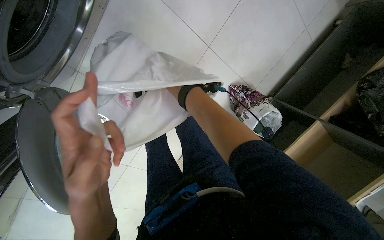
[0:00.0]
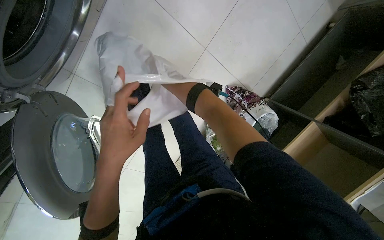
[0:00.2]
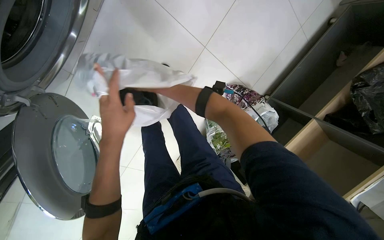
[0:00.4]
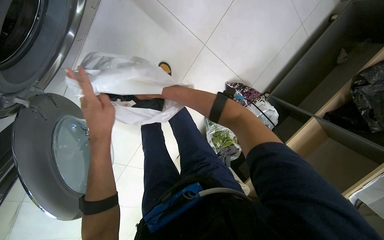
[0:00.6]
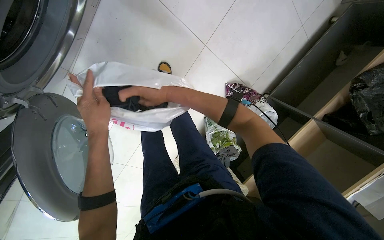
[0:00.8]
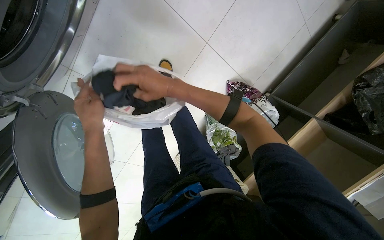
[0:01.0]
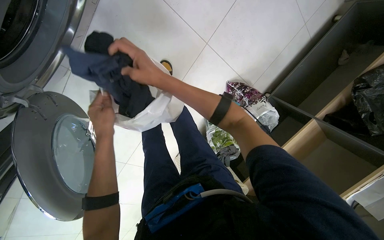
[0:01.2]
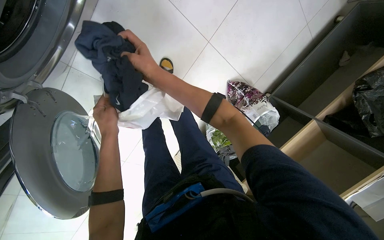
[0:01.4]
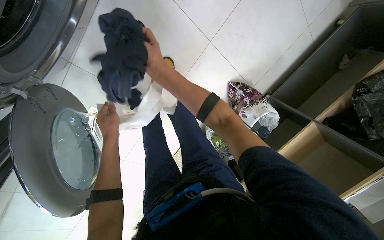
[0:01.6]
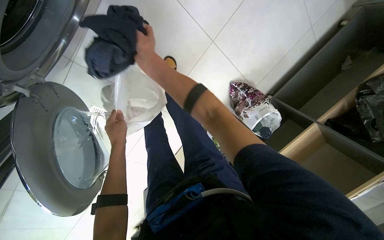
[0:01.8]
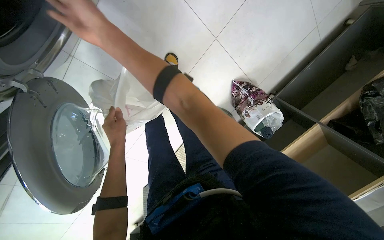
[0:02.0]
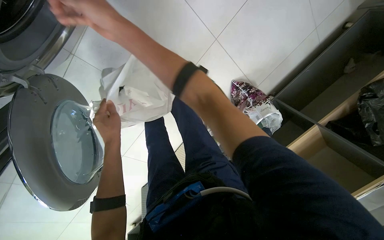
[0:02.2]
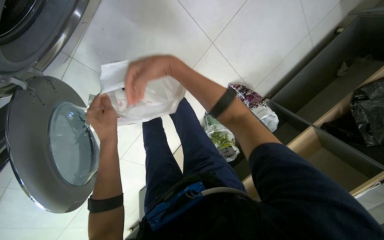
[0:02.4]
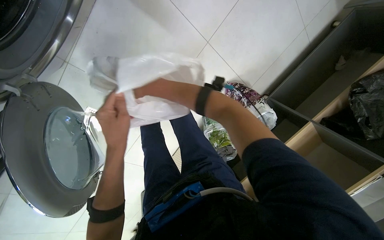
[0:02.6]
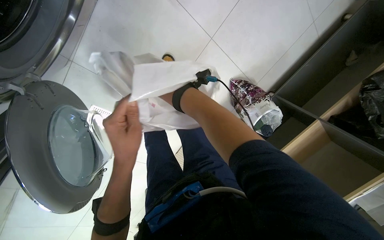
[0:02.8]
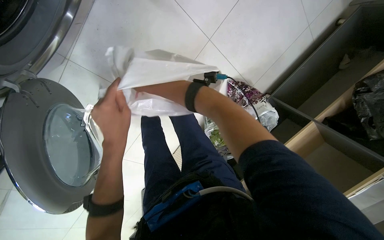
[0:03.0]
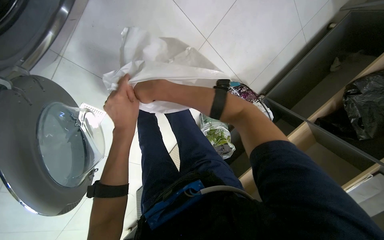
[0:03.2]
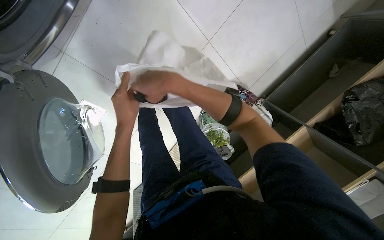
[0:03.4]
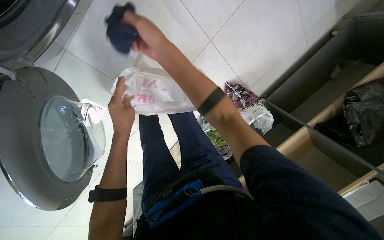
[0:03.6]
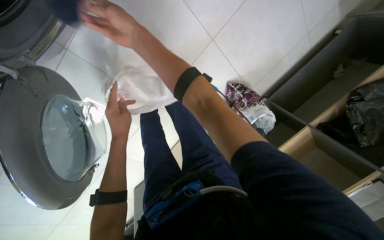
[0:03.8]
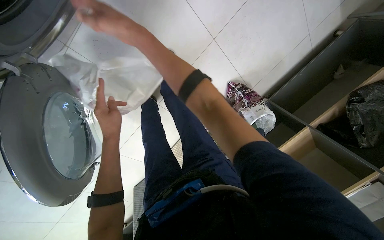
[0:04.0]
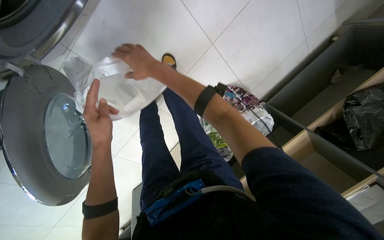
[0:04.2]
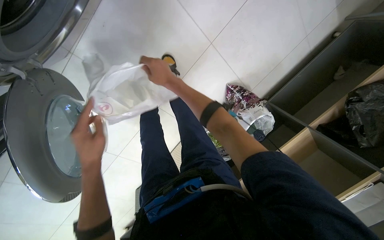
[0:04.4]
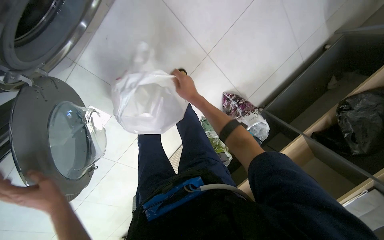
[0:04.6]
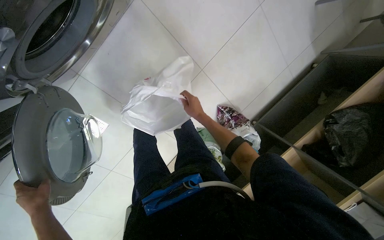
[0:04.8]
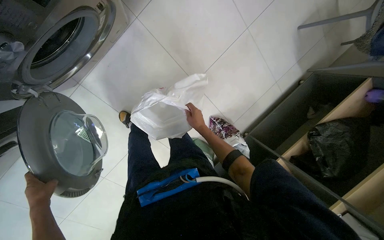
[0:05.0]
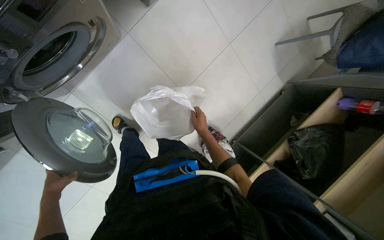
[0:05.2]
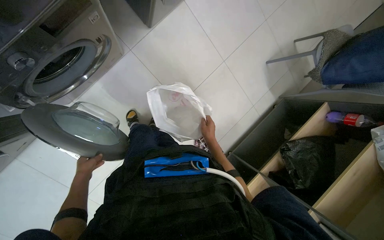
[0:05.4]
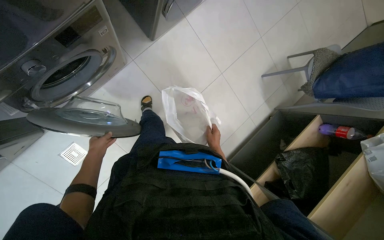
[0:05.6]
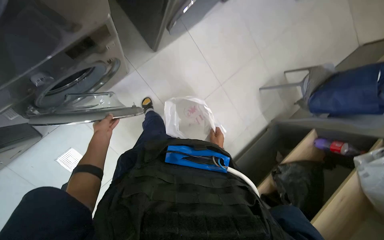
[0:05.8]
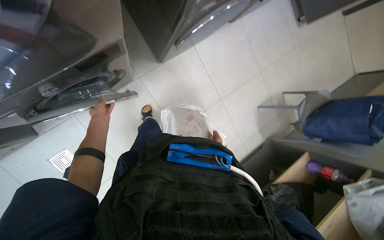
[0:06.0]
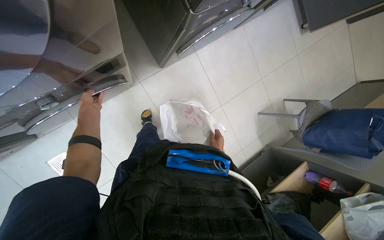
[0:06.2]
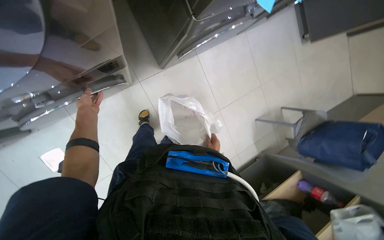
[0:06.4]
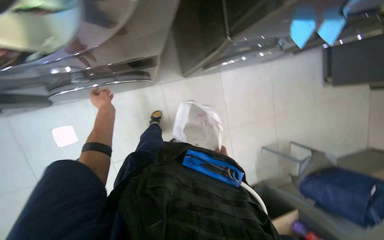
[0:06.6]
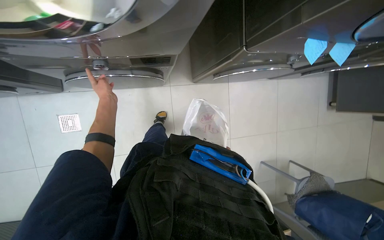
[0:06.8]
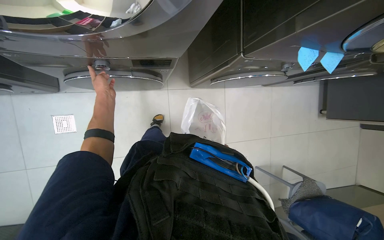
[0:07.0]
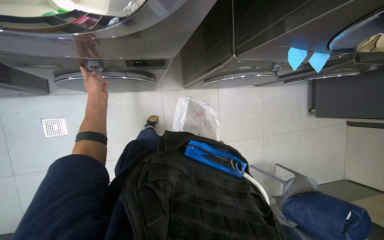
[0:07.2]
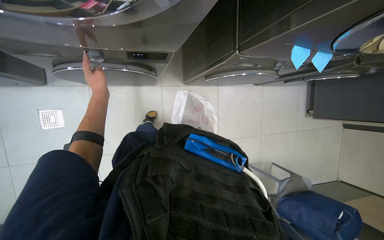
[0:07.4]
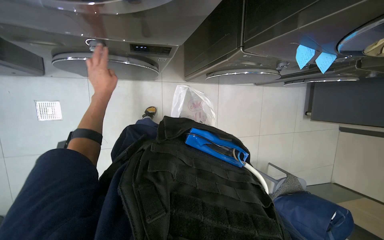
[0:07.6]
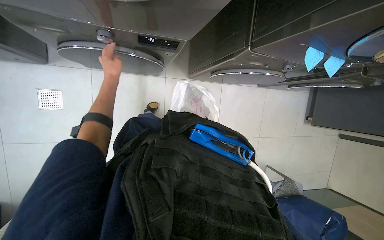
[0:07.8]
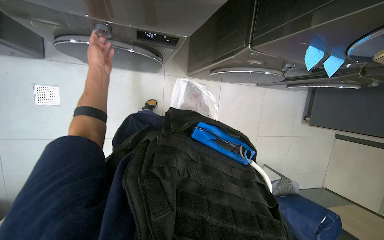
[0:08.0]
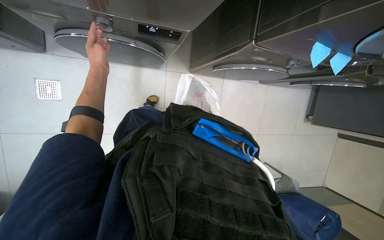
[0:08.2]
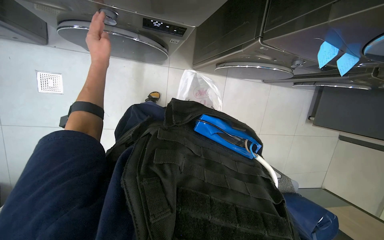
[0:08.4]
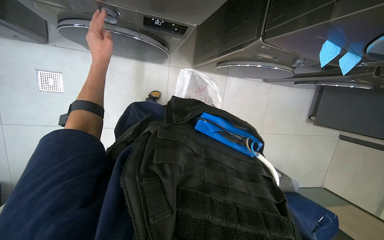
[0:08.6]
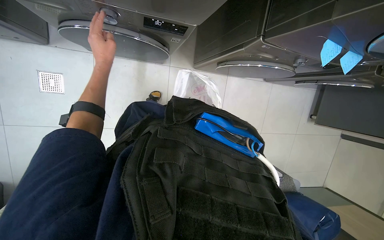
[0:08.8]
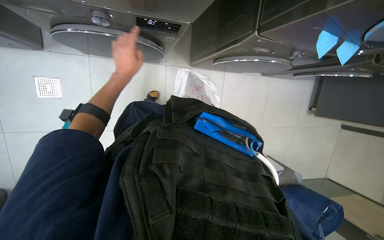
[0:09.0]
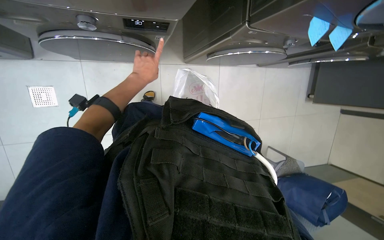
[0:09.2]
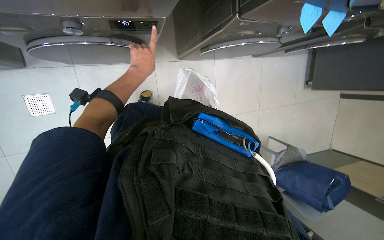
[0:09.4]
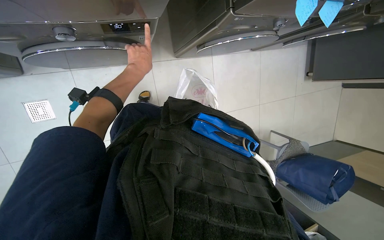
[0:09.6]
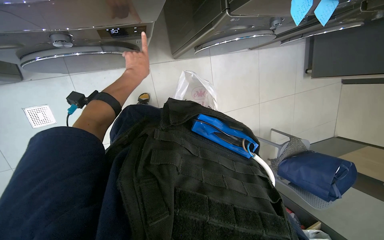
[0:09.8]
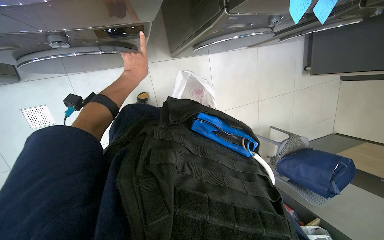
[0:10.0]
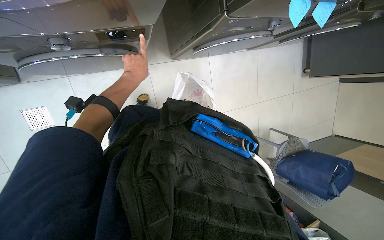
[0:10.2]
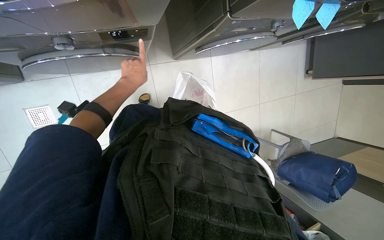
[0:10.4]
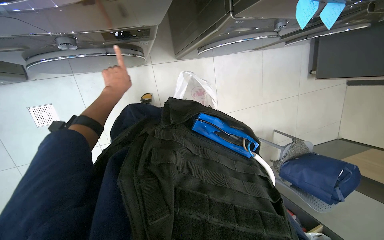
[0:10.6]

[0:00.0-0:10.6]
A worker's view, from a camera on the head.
Job: managing laundry.
The whole recording: Loading clothes into washing machine. The worker loads clothes from a bag into the washing machine and adjusts the settings.
0.0 to 1.6 s: The left hand goes roughly 25 cm farther from the camera, up the picture and to the left.
1.6 to 3.0 s: The right hand swings nearer and farther, about 25 cm each way, with 2 reversals. Meanwhile the left hand goes some 15 cm nearer to the camera and to the right.
3.0 to 4.6 s: The right hand heads to the right, covering roughly 10 cm. The left hand shifts approximately 25 cm down the picture and to the left.
4.6 to 6.0 s: The wearer looks about 30 degrees further upward. The right hand moves to the right, roughly 35 cm. The left hand moves up the picture, some 35 cm.
6.0 to 7.6 s: Everything in view rotates approximately 30 degrees clockwise.
7.6 to 9.0 s: The left hand moves about 10 cm nearer to the camera and comes back.

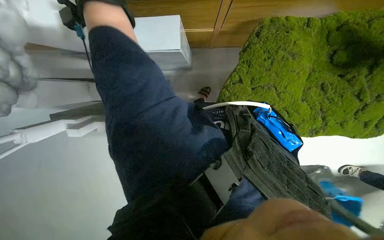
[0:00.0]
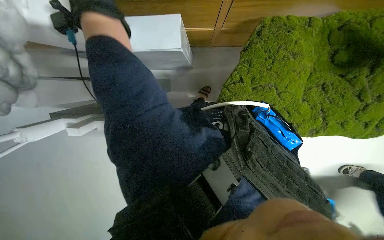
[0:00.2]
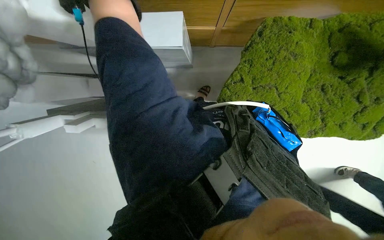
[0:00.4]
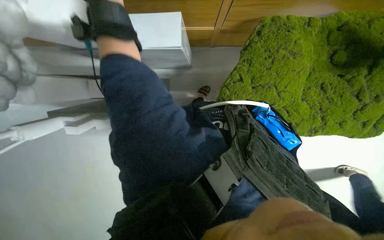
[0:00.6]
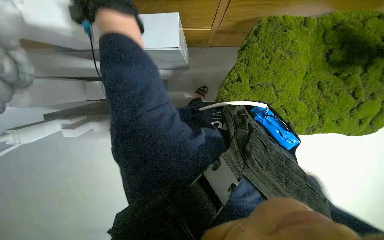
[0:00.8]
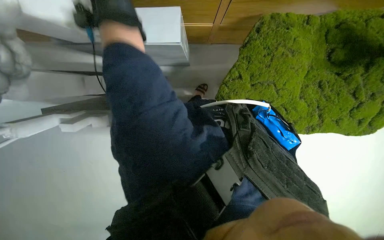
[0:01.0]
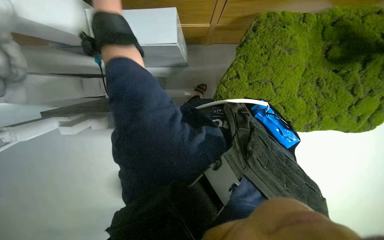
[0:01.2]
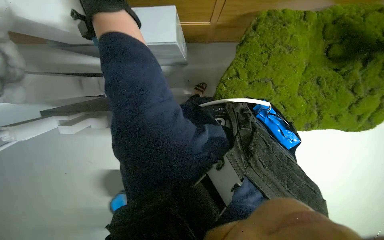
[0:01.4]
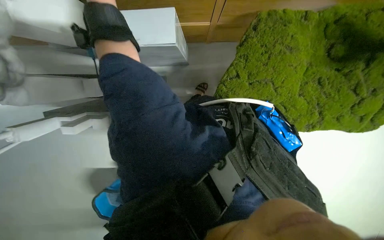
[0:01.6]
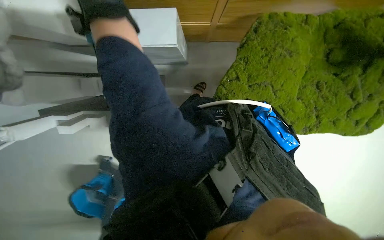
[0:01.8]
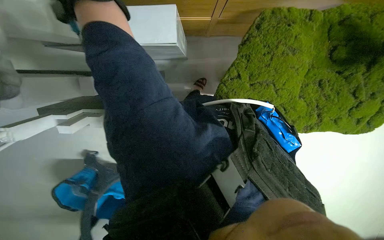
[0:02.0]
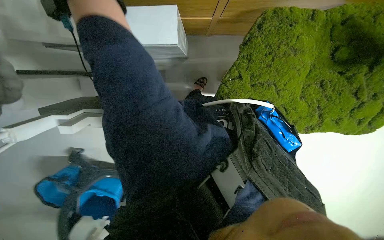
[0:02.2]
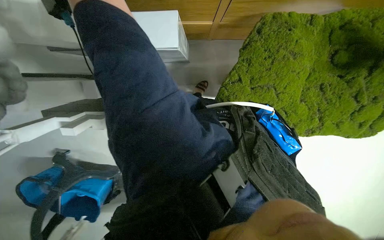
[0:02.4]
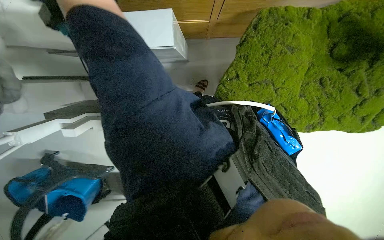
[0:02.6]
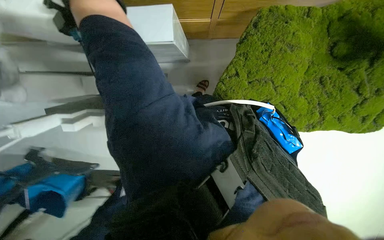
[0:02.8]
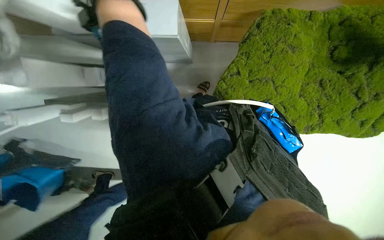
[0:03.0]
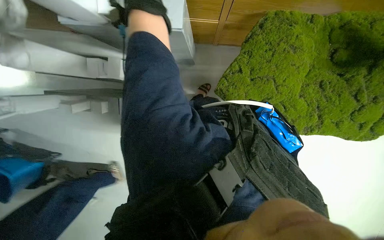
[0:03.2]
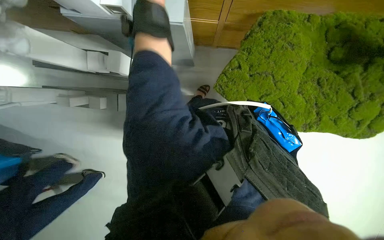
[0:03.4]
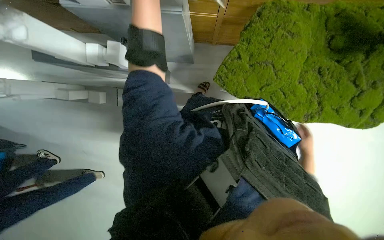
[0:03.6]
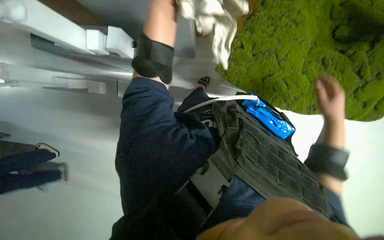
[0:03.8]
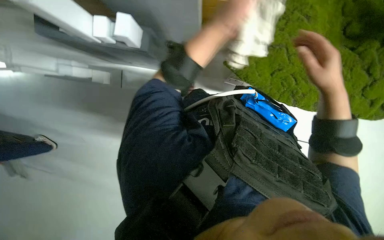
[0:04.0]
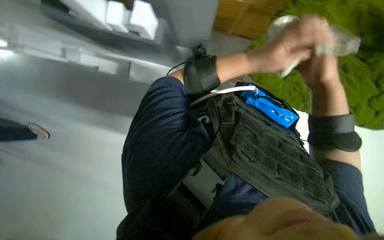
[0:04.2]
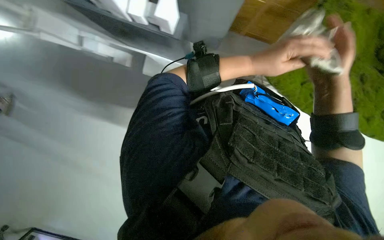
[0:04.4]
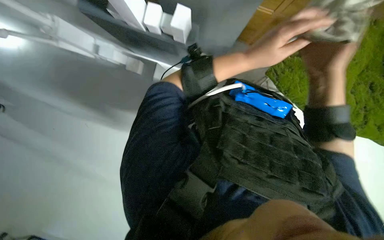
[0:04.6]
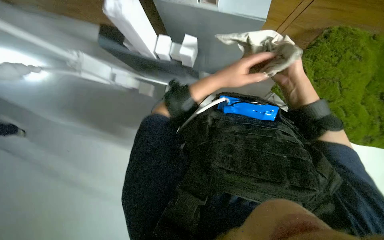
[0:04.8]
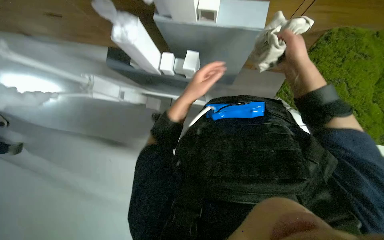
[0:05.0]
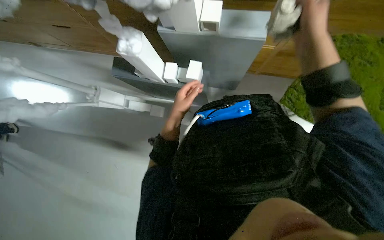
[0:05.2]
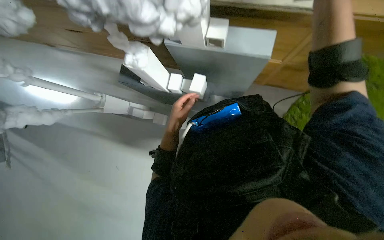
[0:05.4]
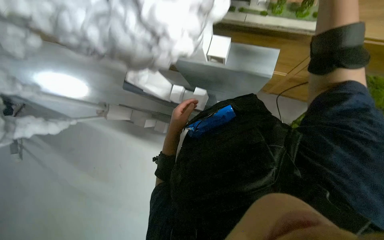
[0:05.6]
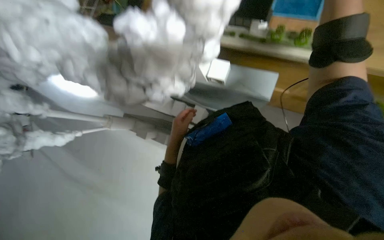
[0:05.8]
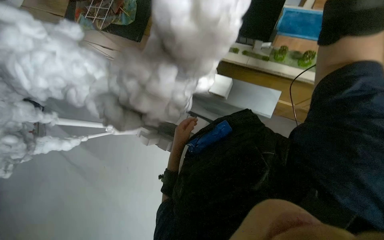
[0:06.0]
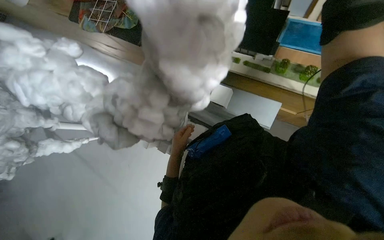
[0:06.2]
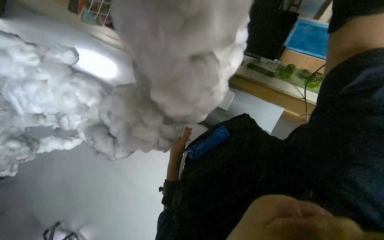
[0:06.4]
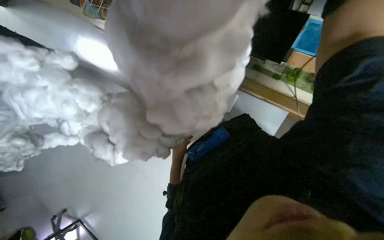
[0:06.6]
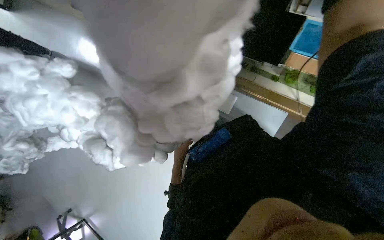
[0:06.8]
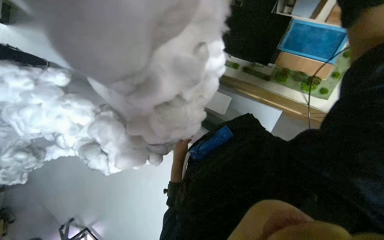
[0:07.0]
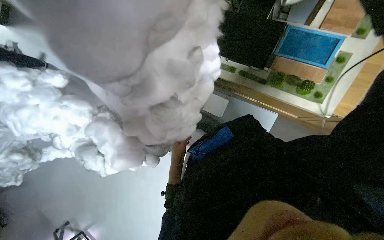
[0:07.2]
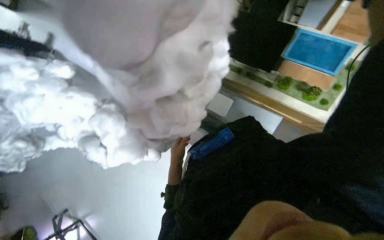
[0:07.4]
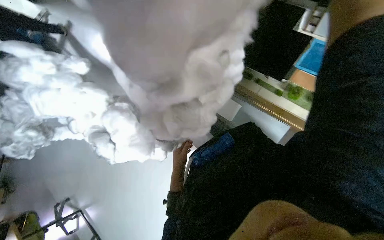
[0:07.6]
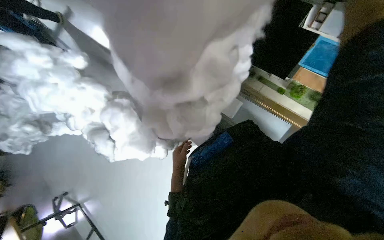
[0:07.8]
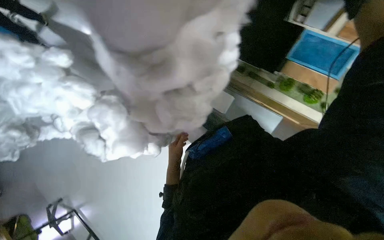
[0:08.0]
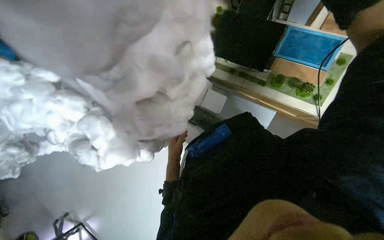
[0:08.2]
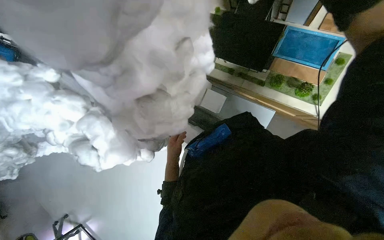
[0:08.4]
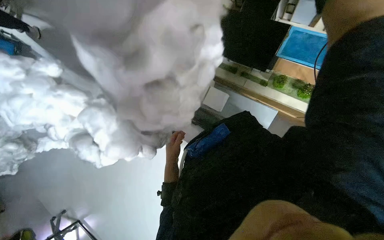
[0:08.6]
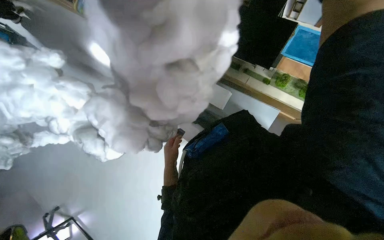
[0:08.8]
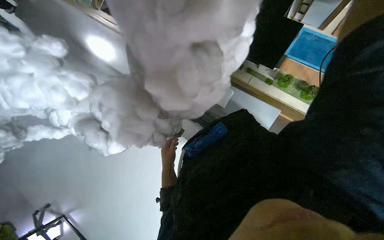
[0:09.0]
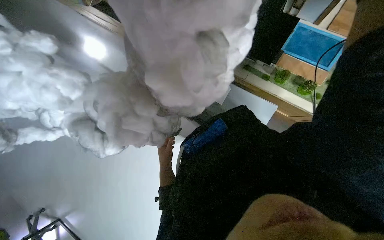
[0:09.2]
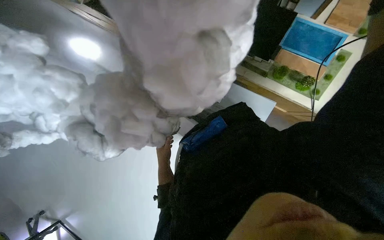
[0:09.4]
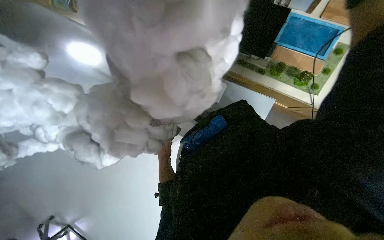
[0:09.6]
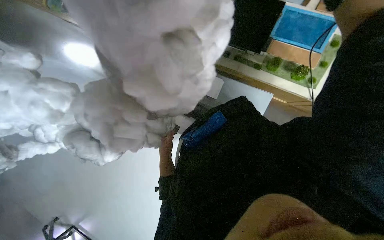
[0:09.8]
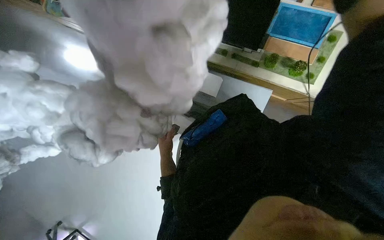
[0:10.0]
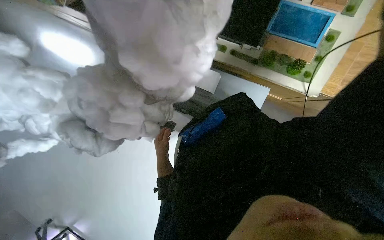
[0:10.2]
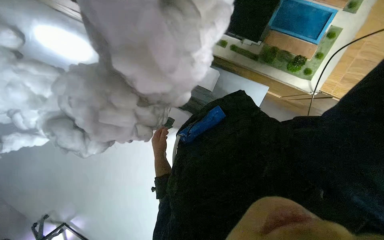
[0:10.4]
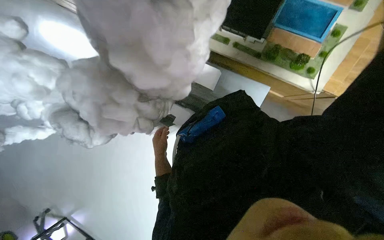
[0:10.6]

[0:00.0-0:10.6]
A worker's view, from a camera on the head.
Job: wiping surfaces.
The whole recording: Cleaning building model. The worker wipes the building model with a cloth, repositioning it to clean different sides.
4.6 to 6.0 s: The camera sweeps to the left, by roughly 15 degrees. The camera pitches upward, by approximately 20 degrees. The left hand travels farther from the camera and to the left by some 30 cm.
